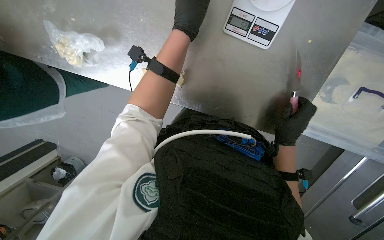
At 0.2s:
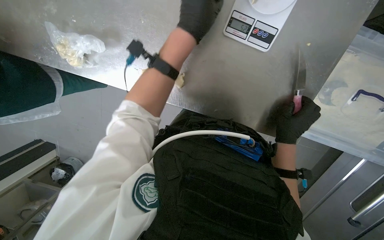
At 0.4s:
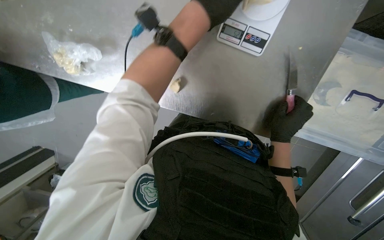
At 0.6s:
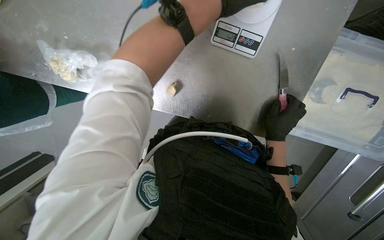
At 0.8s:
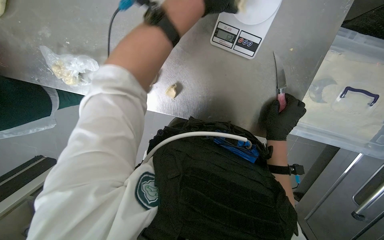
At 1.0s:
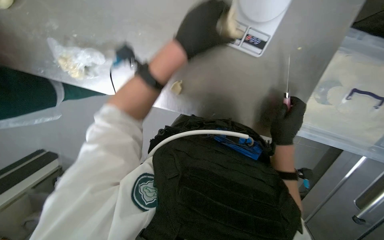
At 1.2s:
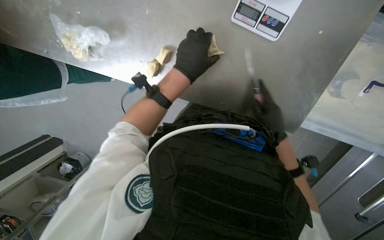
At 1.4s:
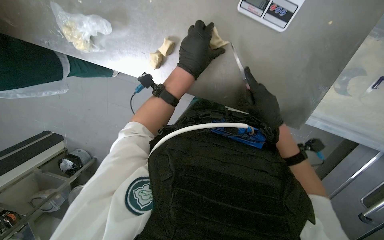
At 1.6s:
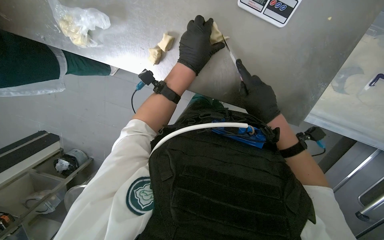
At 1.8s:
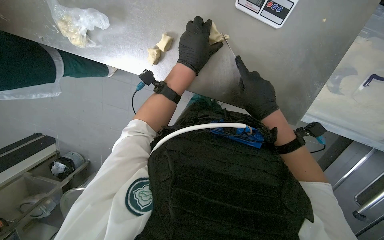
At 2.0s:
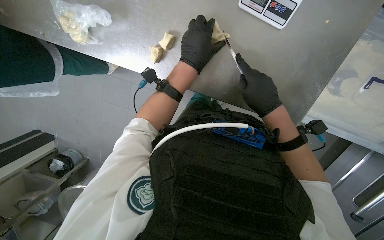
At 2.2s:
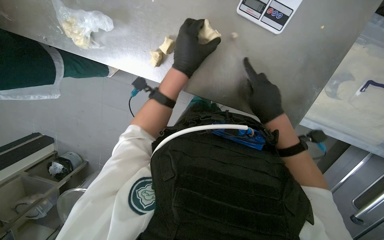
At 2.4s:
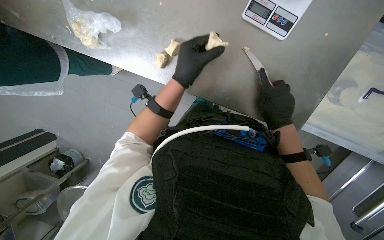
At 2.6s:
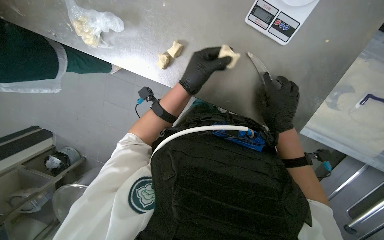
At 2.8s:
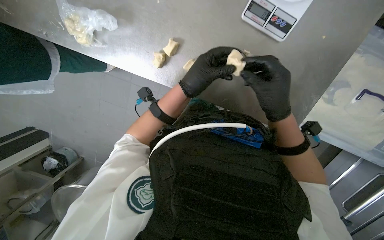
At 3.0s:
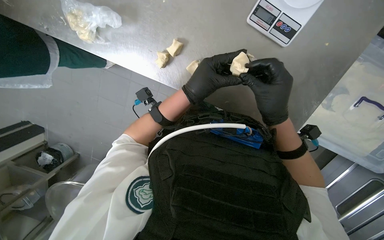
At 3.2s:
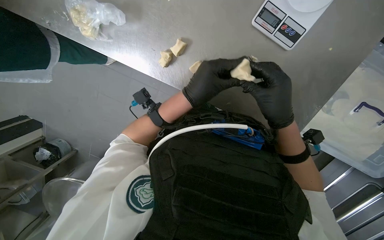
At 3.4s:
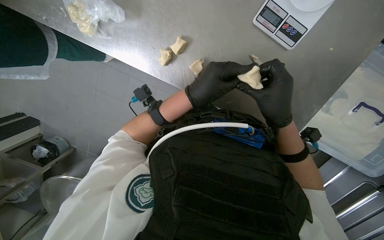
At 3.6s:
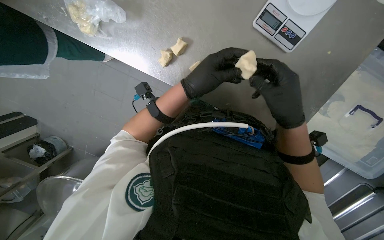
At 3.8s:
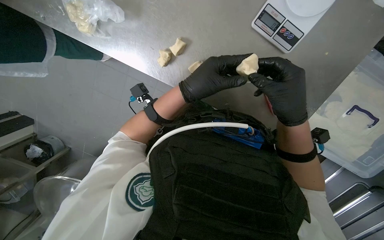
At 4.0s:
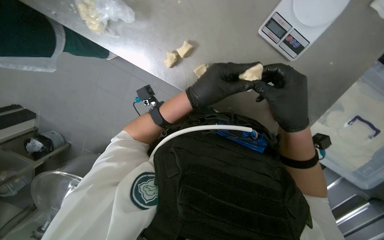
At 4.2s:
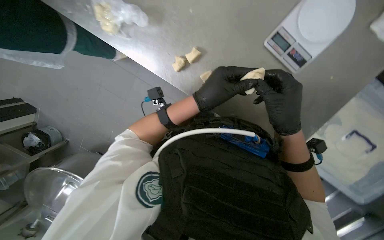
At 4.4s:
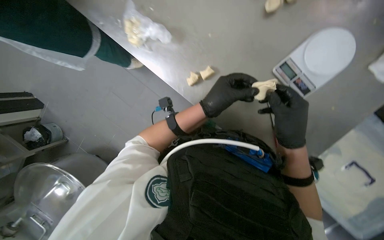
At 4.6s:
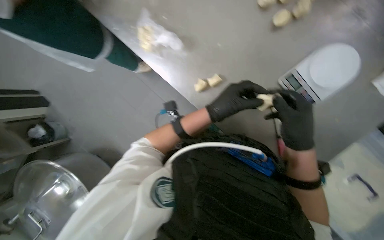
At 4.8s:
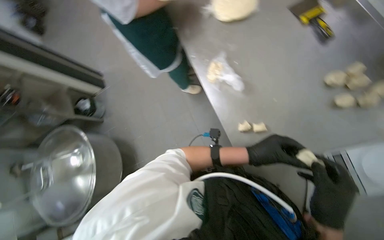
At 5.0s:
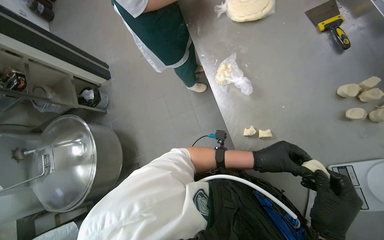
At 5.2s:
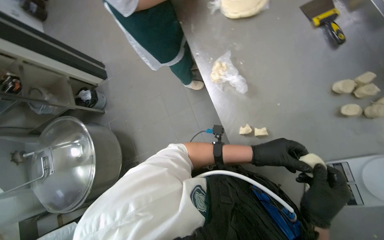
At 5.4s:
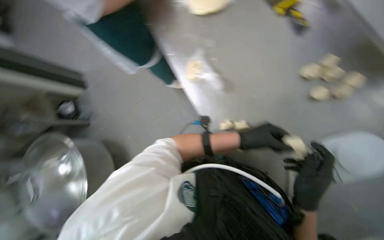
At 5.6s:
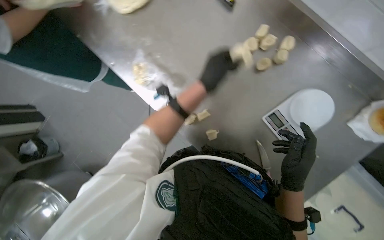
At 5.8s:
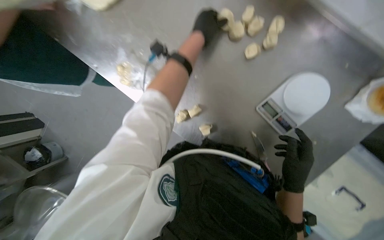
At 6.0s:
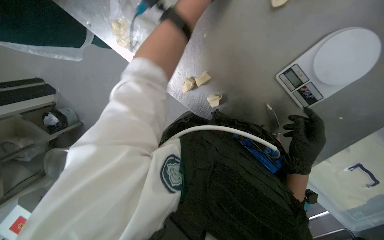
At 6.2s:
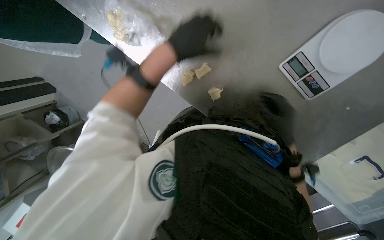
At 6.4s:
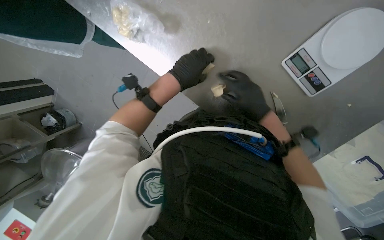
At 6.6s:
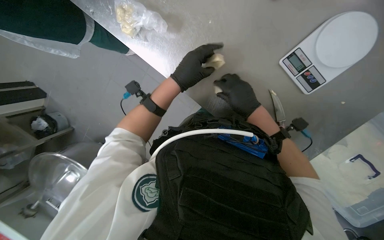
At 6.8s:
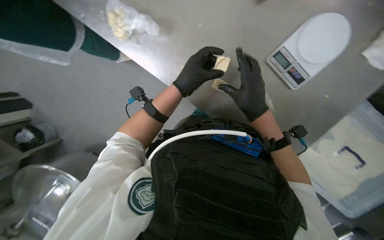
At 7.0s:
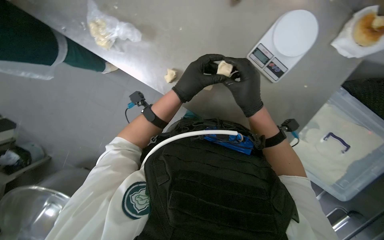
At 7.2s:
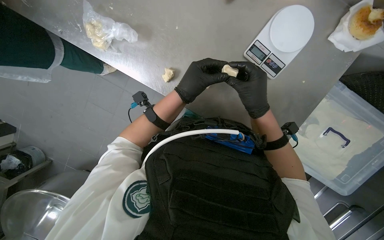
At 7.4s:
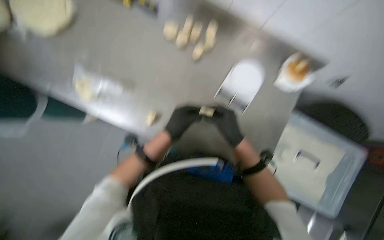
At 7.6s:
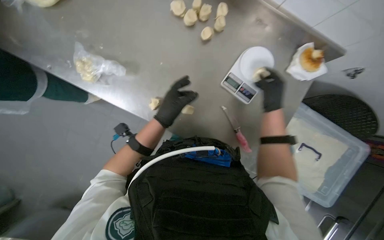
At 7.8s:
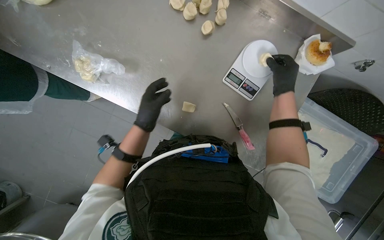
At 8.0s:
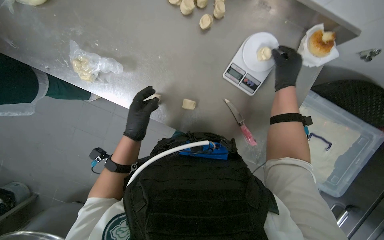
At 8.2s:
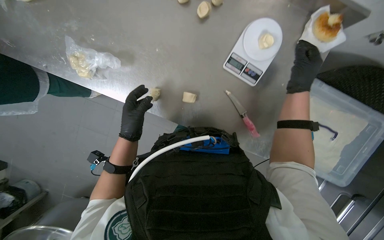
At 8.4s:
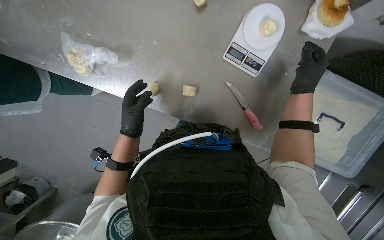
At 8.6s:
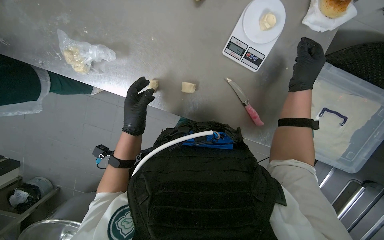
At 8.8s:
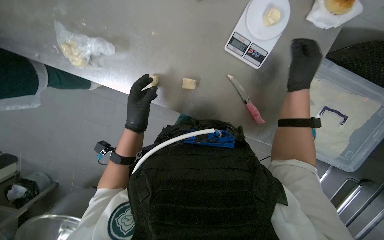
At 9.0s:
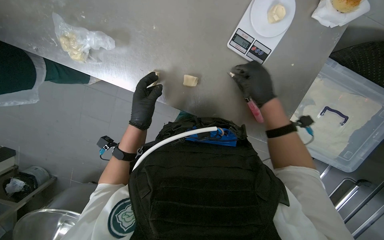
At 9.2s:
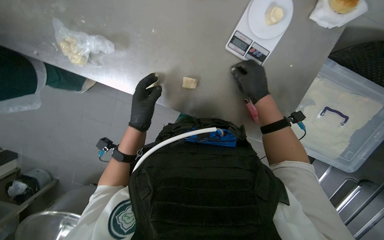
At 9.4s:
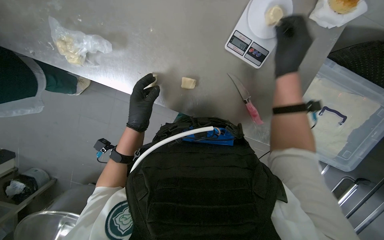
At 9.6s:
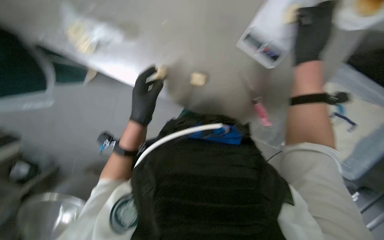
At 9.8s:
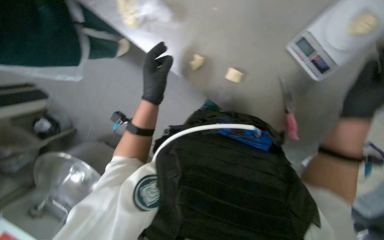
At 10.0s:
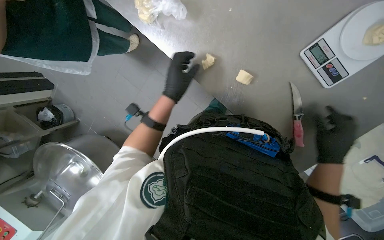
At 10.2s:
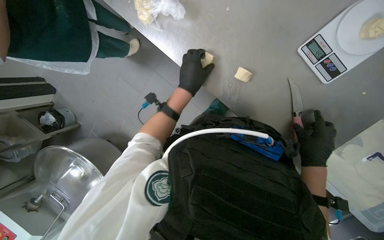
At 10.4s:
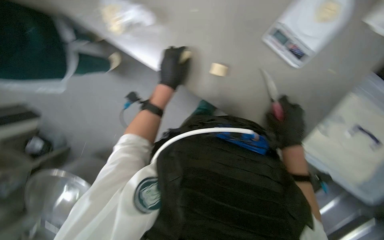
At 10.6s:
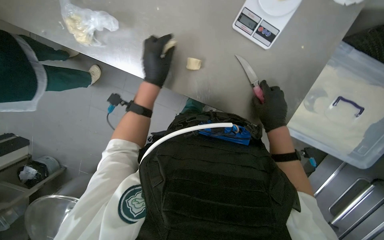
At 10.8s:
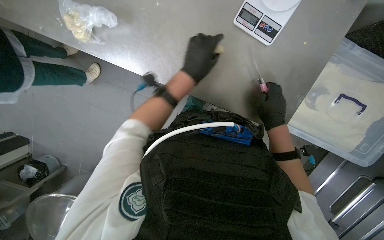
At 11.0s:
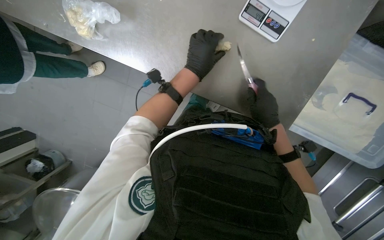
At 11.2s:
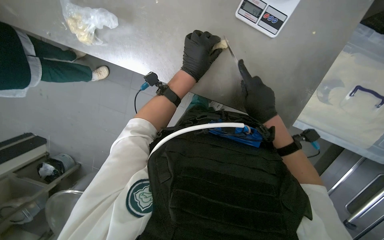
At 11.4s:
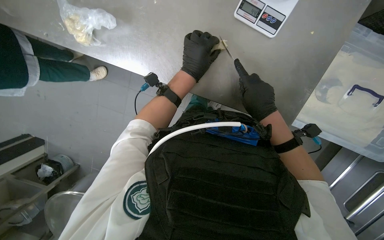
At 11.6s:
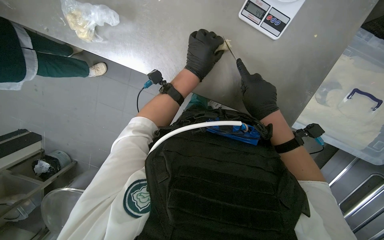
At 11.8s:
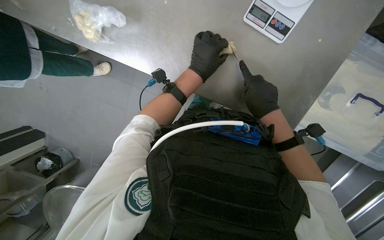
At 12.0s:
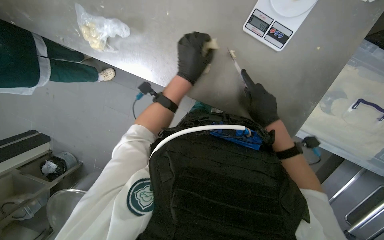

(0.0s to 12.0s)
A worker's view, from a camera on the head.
Job: preparing food.
The whole recording: Cutting dough into portions. The worker cuts a long piece of dough into smaller portions using a knife and places them on a scale.
0.0s - 1.6s: The right hand heads to the left, covering roughly 10 cm, while the left hand moves down the picture, roughly 15 cm.
1.6s - 3.0s: The right hand is displaced nearer to the camera by some 10 cm.
6.0s - 7.6s: The wearer's head swings roughly 20 degrees to the right. The camera pitches upward, by roughly 15 degrees. The left hand heads down the picture and farther from the camera, covering some 20 cm; the right hand moves up and down the picture over some 15 cm, changing direction 2 times.
7.6s - 9.0s: The left hand moves to the left, some 10 cm.
10.4s - 12.0s: The left hand travels to the right by some 10 cm.

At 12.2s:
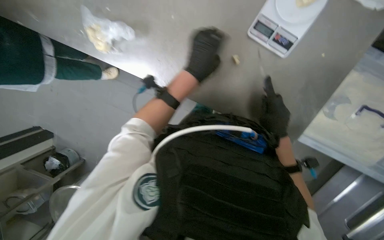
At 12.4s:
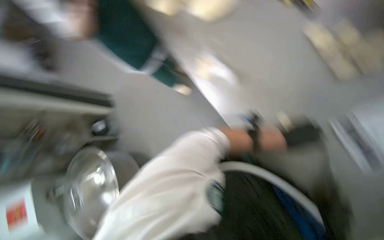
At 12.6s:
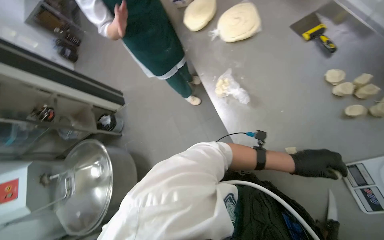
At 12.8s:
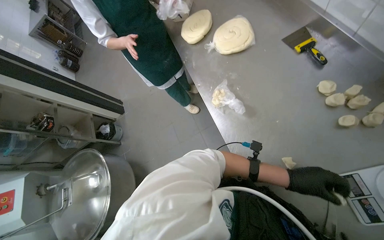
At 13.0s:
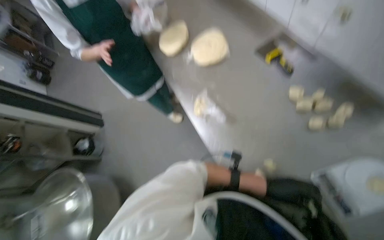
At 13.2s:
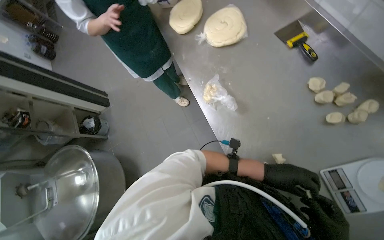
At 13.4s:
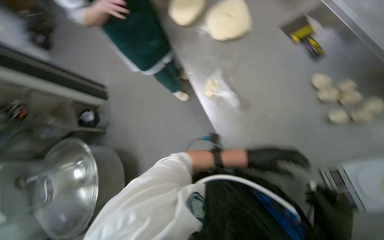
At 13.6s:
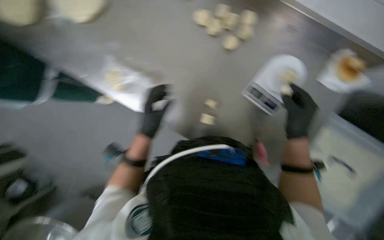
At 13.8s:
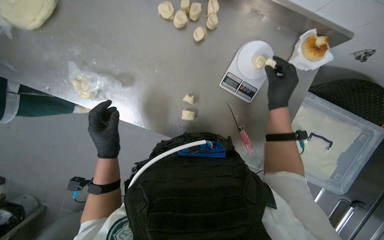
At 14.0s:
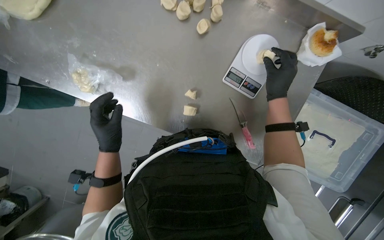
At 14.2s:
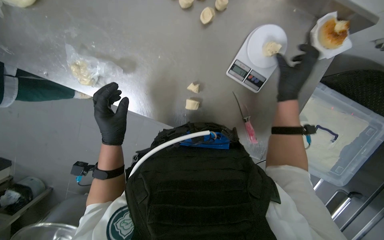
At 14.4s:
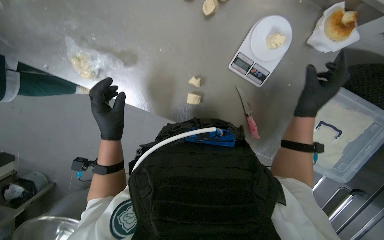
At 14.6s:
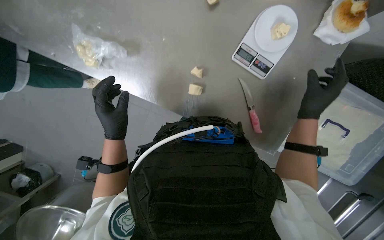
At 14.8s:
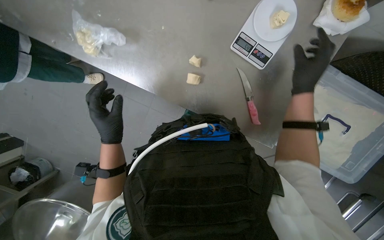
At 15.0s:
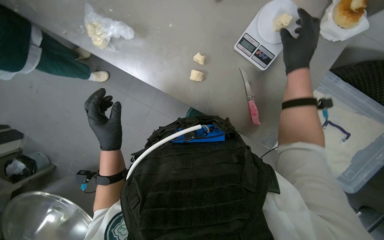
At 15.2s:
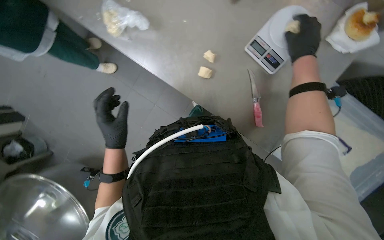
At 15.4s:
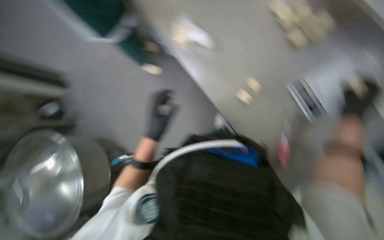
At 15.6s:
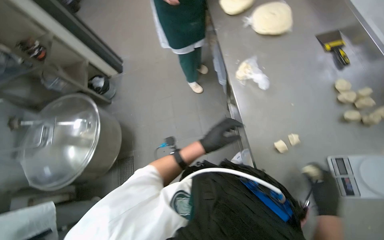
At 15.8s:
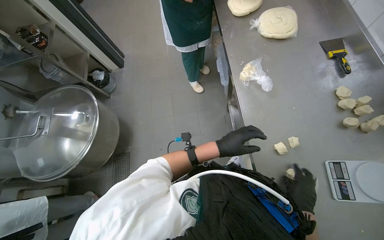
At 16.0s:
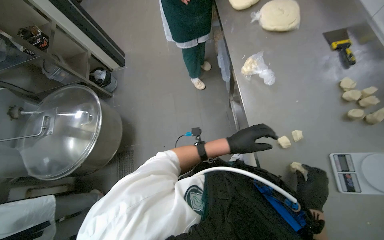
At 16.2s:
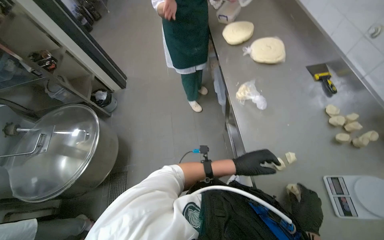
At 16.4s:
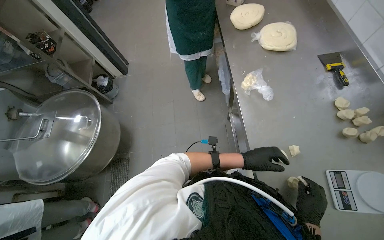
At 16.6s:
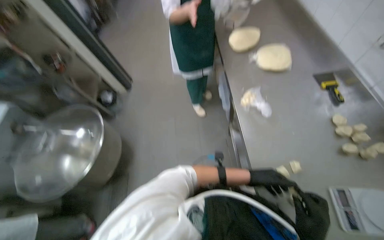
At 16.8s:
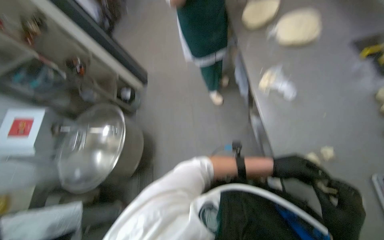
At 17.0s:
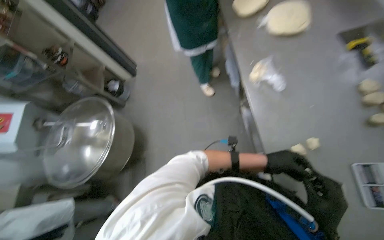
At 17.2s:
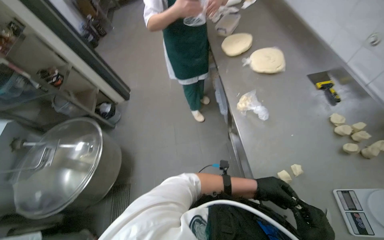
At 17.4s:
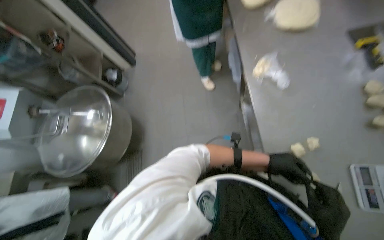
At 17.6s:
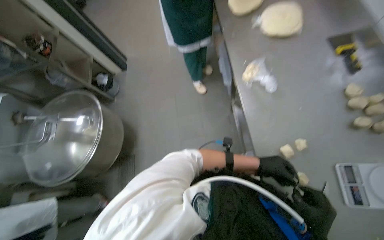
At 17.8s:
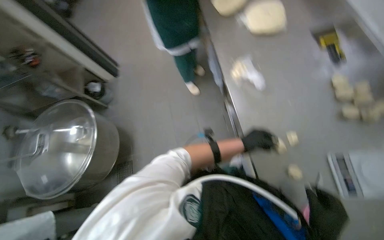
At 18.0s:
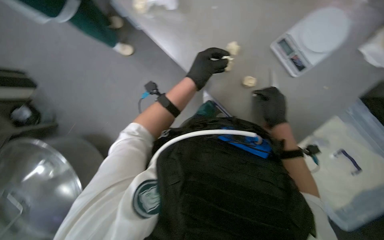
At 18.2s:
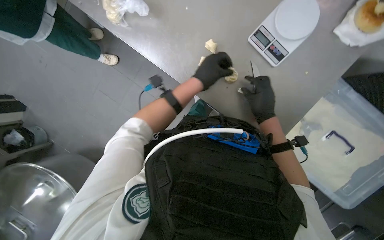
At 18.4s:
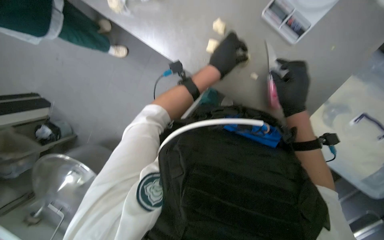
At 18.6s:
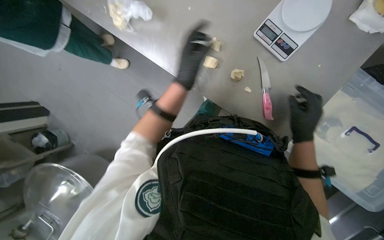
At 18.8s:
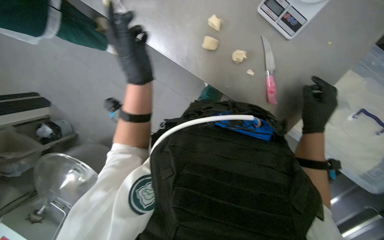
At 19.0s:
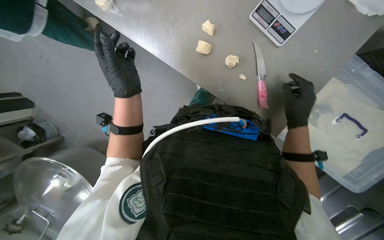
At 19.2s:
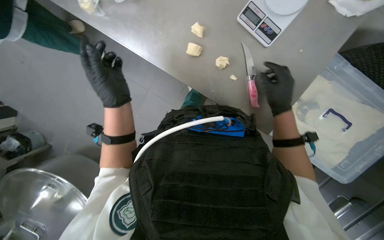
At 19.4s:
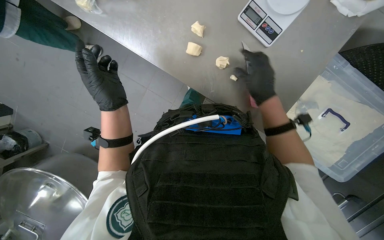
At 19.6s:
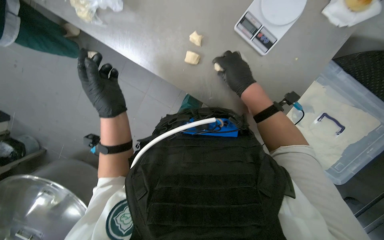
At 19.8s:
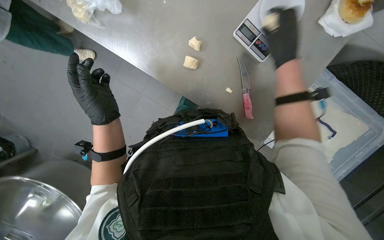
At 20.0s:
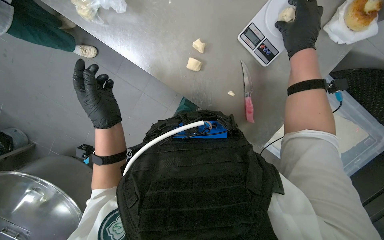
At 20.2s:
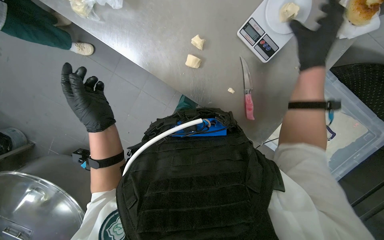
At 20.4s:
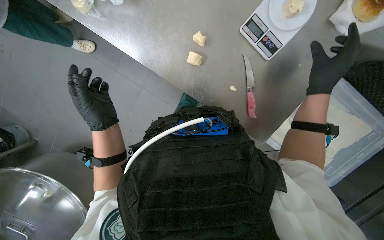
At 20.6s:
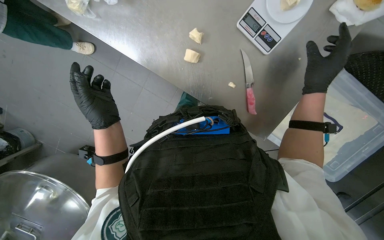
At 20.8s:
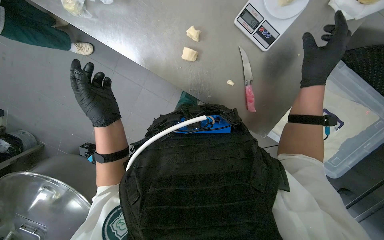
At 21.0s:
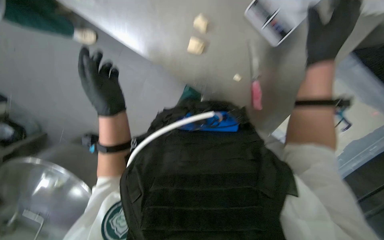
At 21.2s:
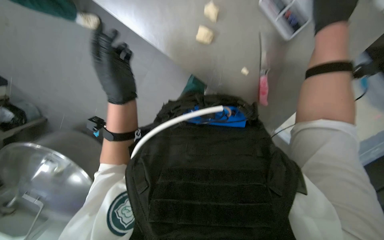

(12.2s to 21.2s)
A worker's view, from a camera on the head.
Job: preparing food.
The whole recording: Cutting dough into portions. The worker cuts a long piece of dough into smaller portions using a knife and places them on a scale.
15.2s - 16.6s: The wearer looks some 25 degrees further upward. The scene rotates clockwise by roughly 50 degrees.
16.6s - 18.2s: The wearer looks some 25 degrees further downward. The scene rotates counterclockwise by roughly 50 degrees.
18.2s - 19.8s: The left hand is displaced to the left by some 20 cm, while the right hand is displaced up the picture by some 15 cm.
